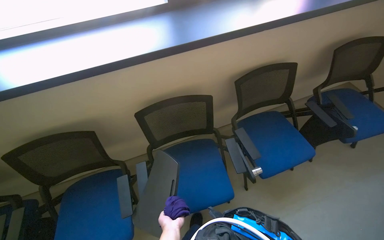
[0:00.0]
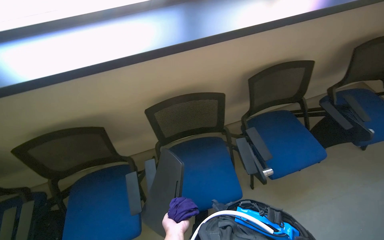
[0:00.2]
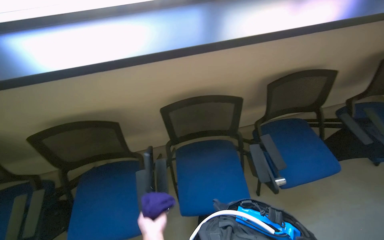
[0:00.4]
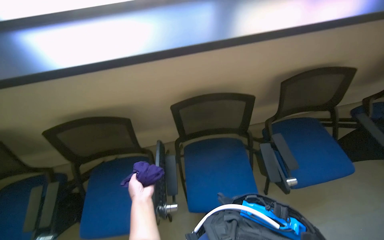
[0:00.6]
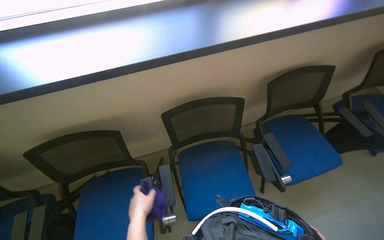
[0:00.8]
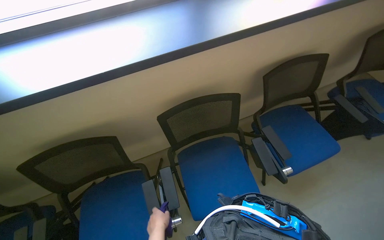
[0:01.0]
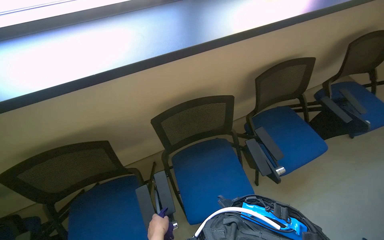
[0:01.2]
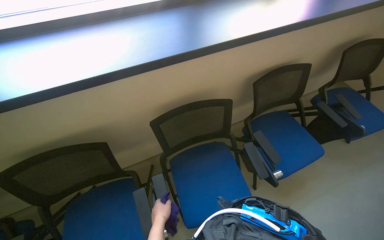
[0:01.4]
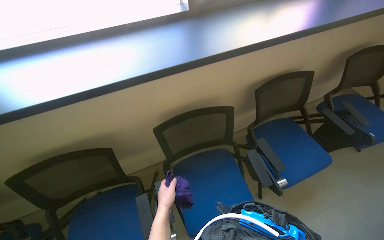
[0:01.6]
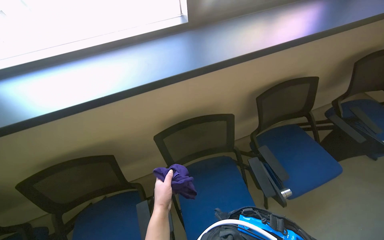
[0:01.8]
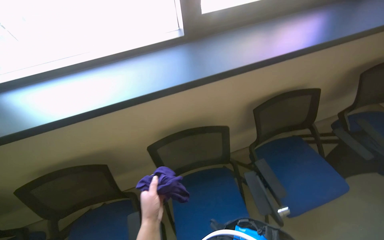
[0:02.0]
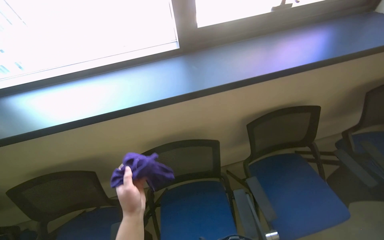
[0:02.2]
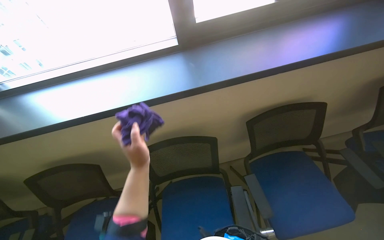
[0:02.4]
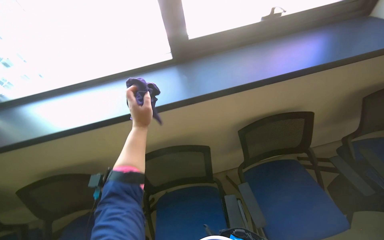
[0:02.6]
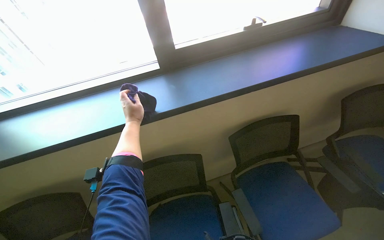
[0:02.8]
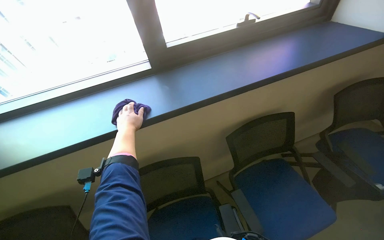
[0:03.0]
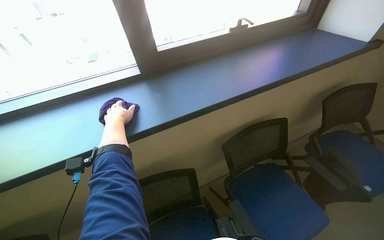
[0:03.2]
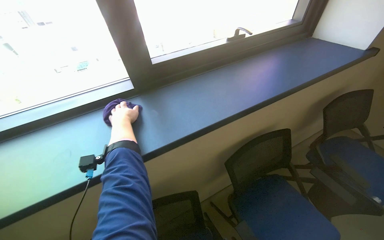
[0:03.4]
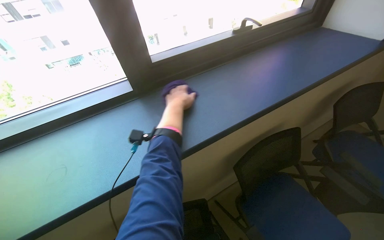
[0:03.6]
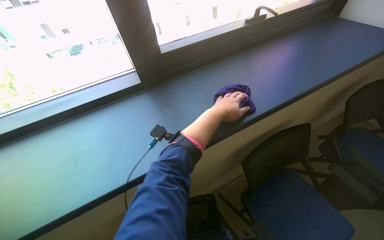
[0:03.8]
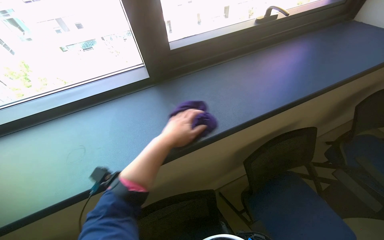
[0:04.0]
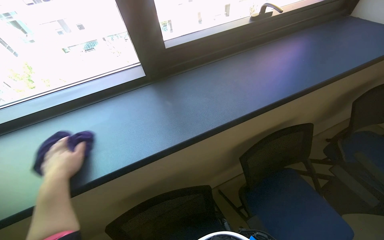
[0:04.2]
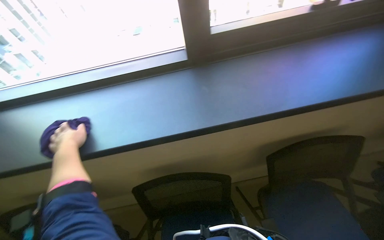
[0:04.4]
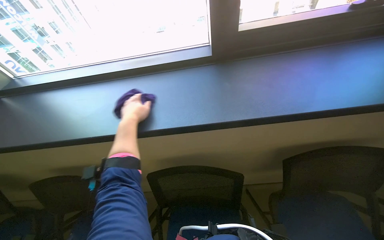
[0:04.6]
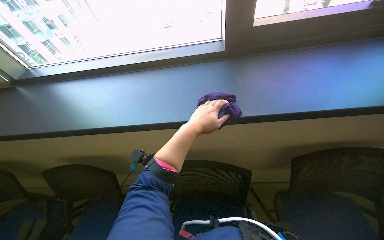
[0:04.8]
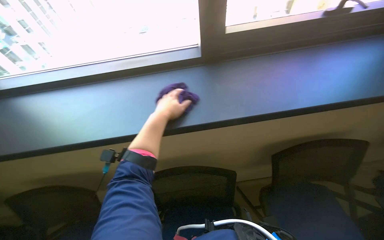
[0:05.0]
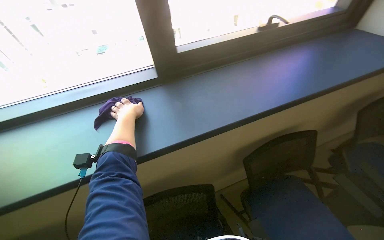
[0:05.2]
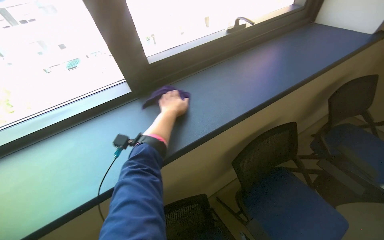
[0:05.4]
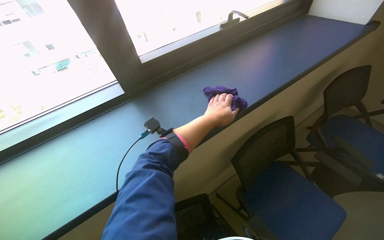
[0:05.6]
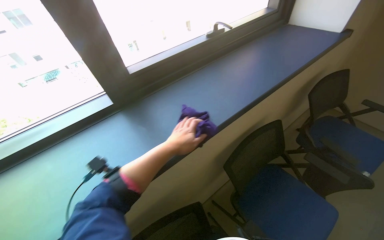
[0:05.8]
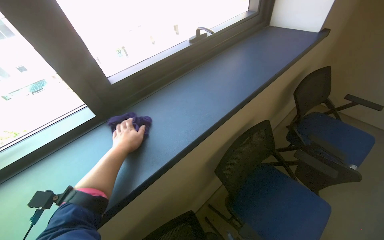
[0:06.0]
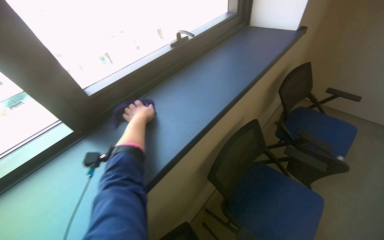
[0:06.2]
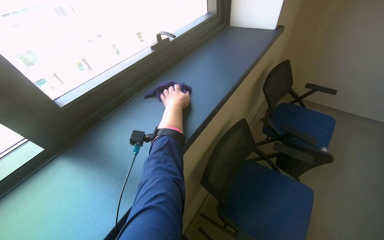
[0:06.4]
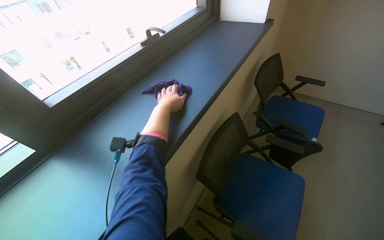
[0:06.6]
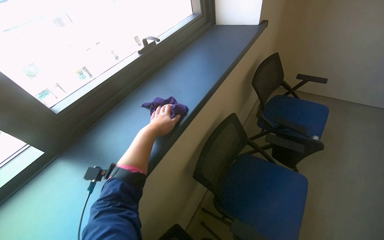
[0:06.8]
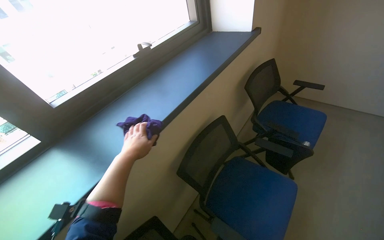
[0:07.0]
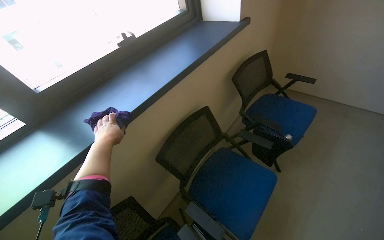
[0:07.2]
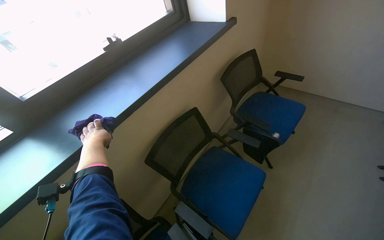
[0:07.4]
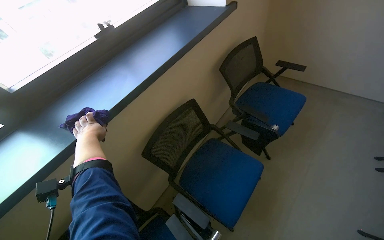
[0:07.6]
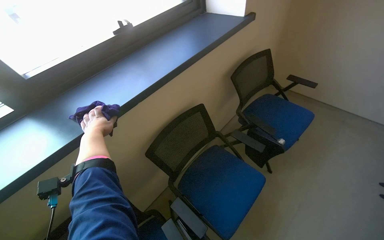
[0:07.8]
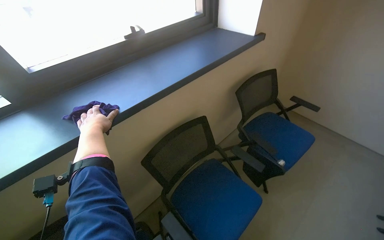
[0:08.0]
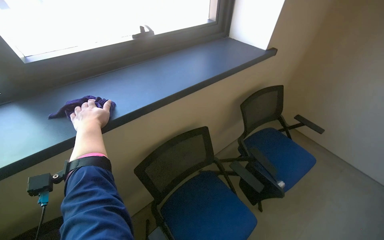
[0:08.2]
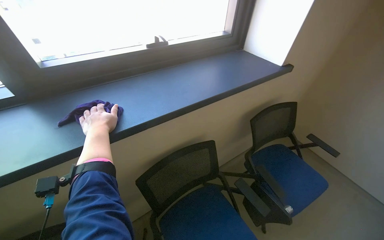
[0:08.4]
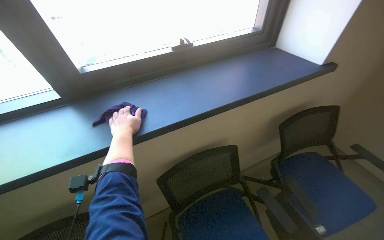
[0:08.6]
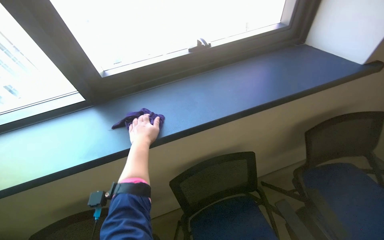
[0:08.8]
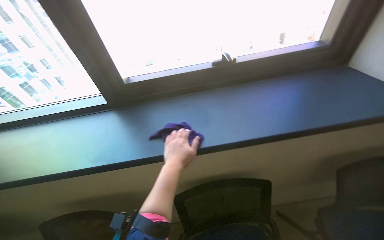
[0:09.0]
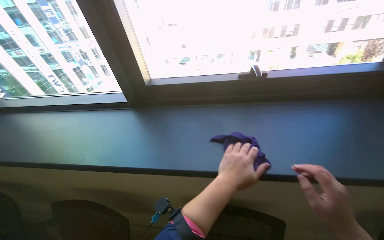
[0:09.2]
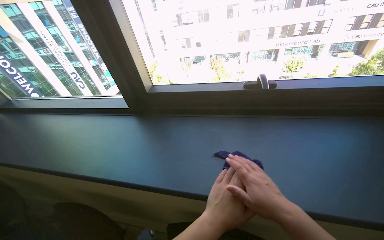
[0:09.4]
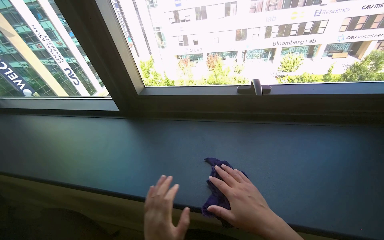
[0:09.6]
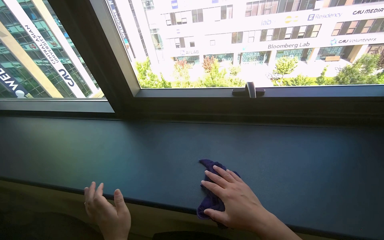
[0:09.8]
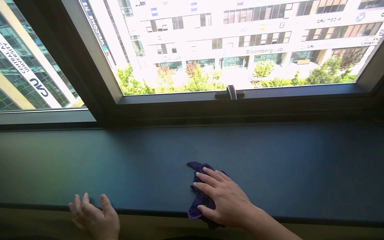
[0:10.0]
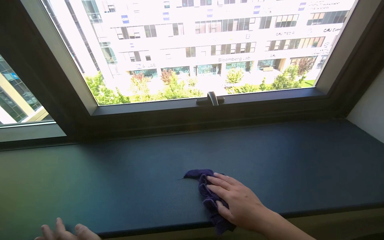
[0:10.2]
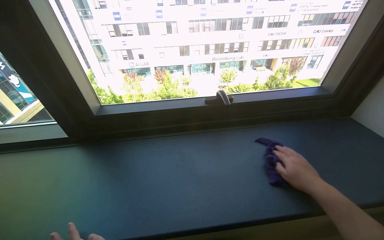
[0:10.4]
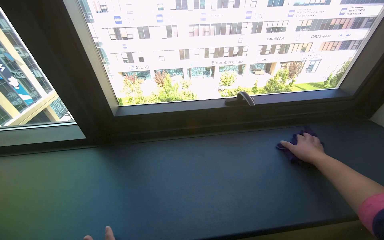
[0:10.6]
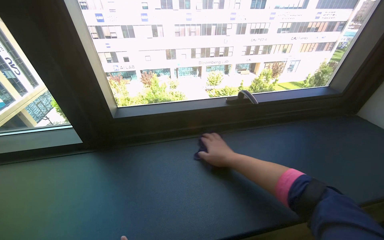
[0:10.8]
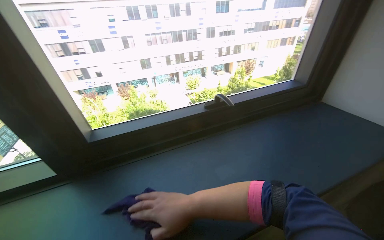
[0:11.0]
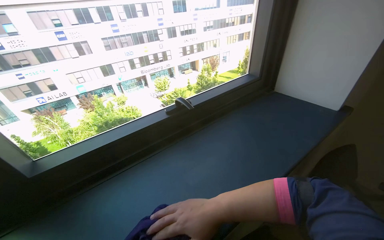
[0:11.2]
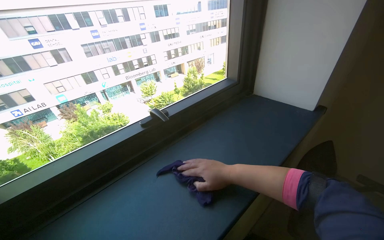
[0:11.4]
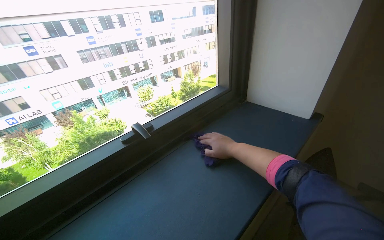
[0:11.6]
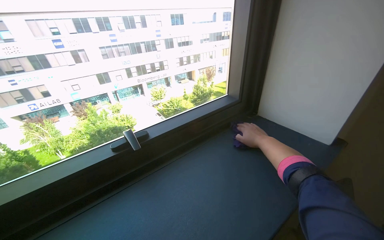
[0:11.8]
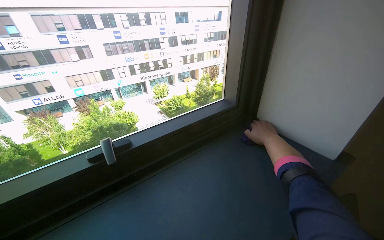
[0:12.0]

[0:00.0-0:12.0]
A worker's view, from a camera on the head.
Job: wiping surfaces.
The whole recording: Wiping window sill. The worker wipes the window sill and frame with a purple cloth.
0:01.6 to 0:03.0: The wearer looks roughly 15 degrees further upward. The left hand shifts some 40 cm up the picture.
0:03.0 to 0:04.4: The left hand travels to the right and back again, roughly 20 cm each way.
0:04.4 to 0:06.0: The head turns to the right by roughly 30 degrees. The left hand travels farther from the camera by approximately 15 cm, and reaches roughly 50 cm to the right, then returns.
0:07.6 to 0:09.0: The head rotates some 45 degrees to the left.

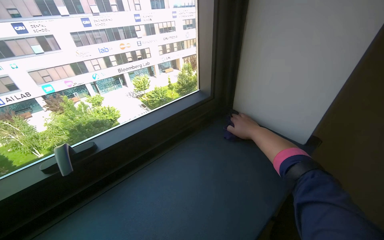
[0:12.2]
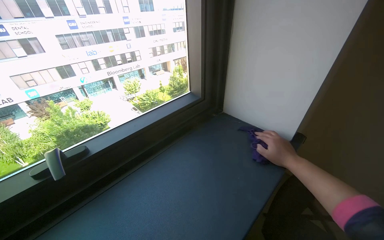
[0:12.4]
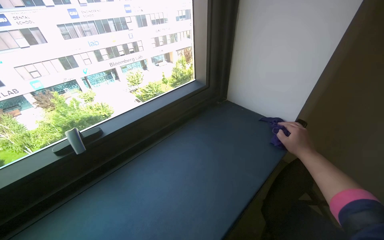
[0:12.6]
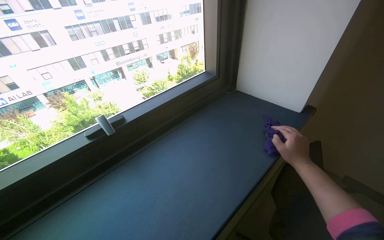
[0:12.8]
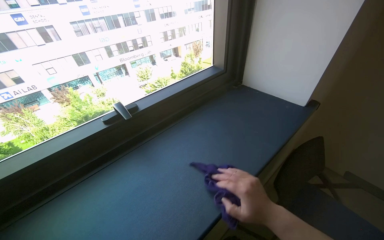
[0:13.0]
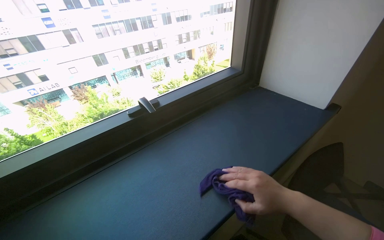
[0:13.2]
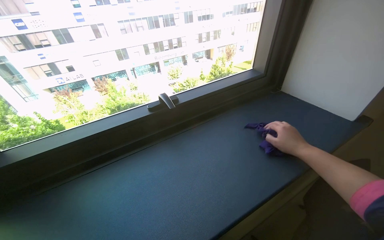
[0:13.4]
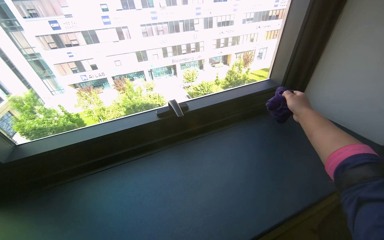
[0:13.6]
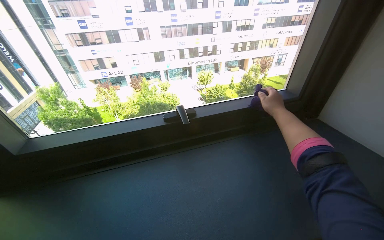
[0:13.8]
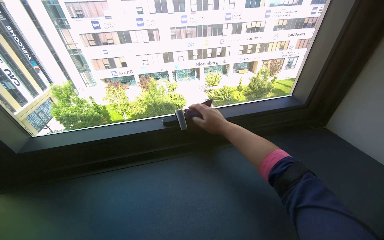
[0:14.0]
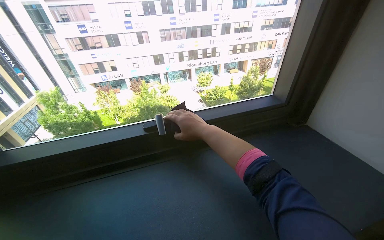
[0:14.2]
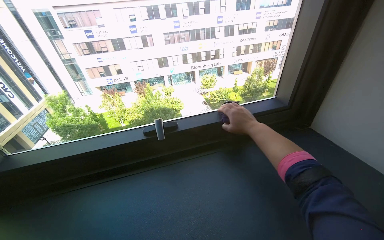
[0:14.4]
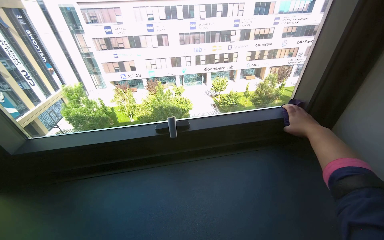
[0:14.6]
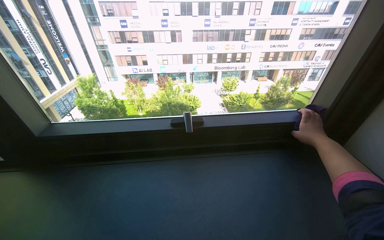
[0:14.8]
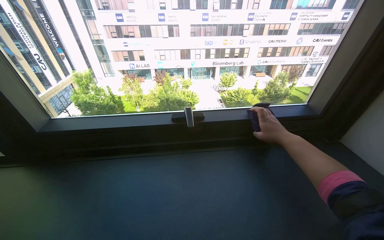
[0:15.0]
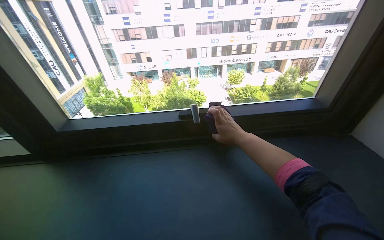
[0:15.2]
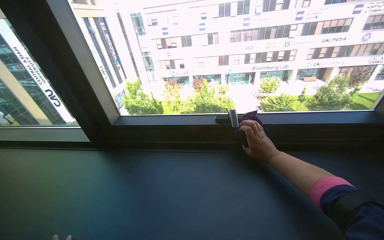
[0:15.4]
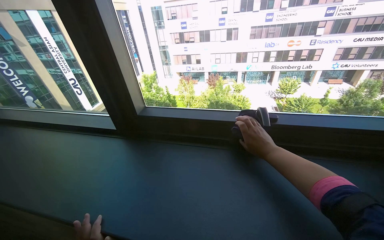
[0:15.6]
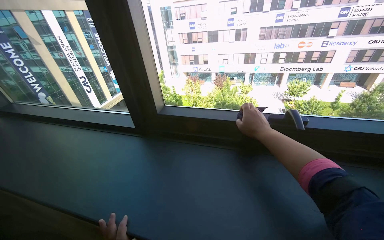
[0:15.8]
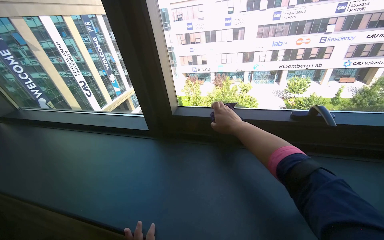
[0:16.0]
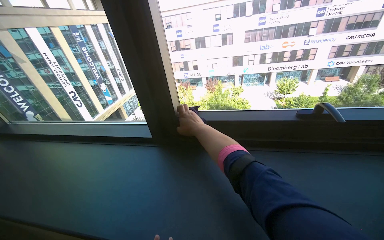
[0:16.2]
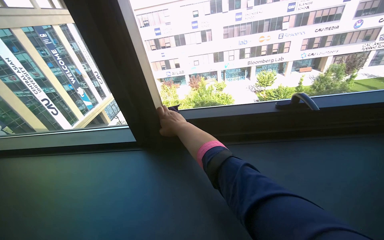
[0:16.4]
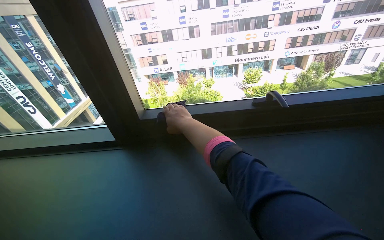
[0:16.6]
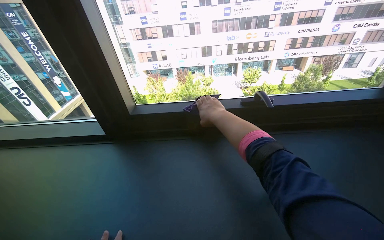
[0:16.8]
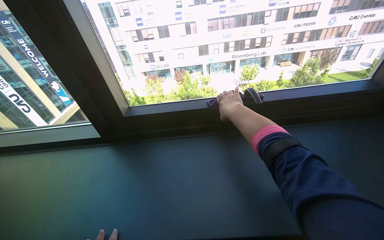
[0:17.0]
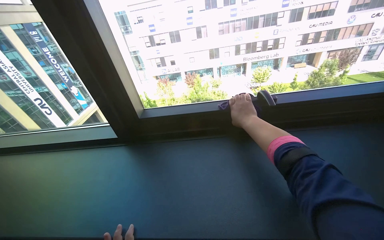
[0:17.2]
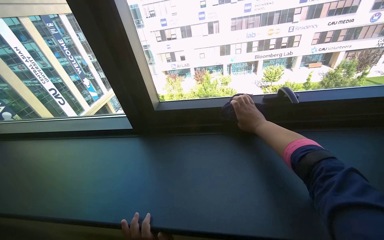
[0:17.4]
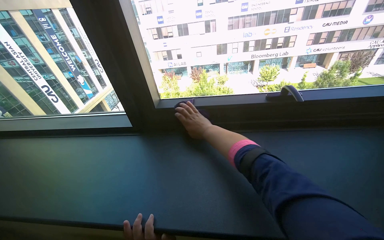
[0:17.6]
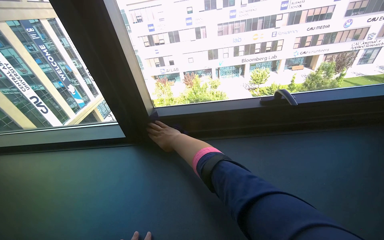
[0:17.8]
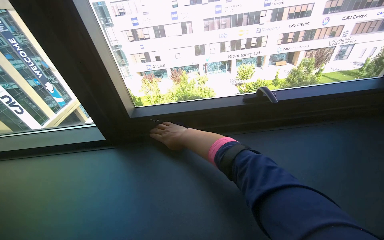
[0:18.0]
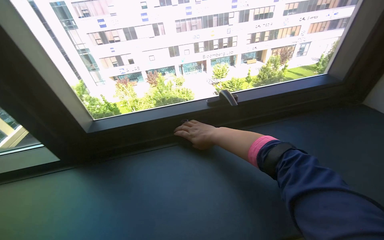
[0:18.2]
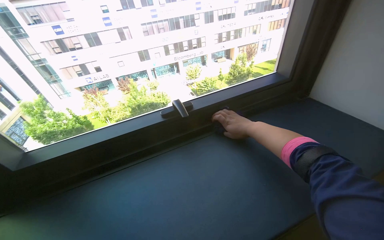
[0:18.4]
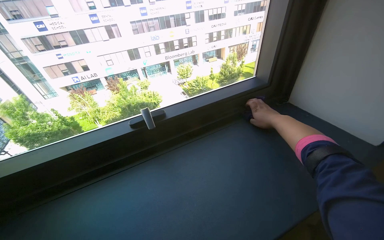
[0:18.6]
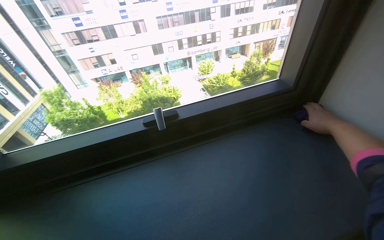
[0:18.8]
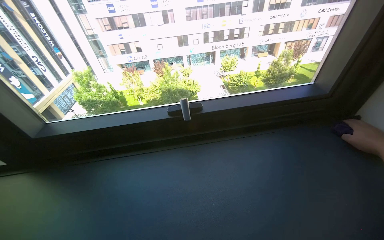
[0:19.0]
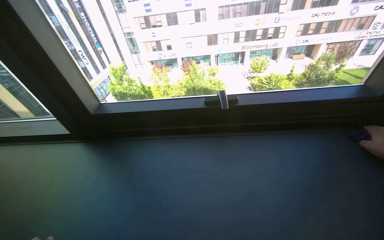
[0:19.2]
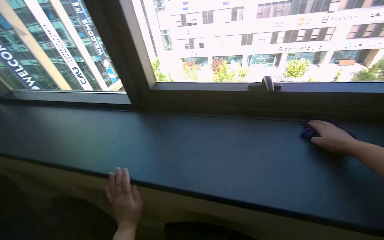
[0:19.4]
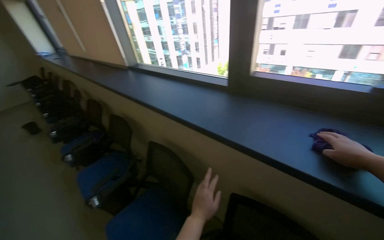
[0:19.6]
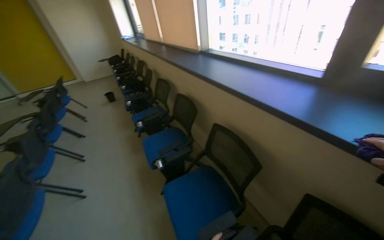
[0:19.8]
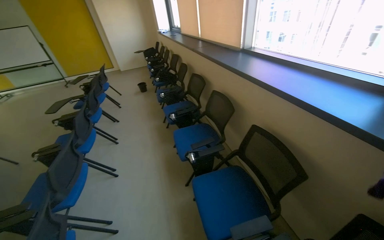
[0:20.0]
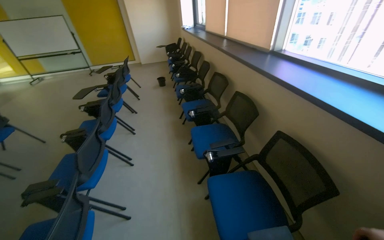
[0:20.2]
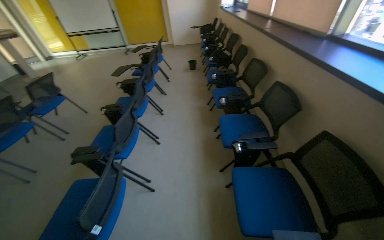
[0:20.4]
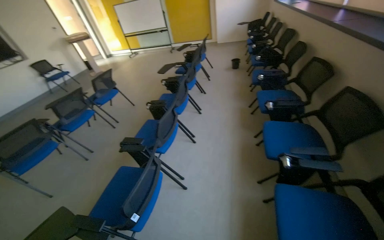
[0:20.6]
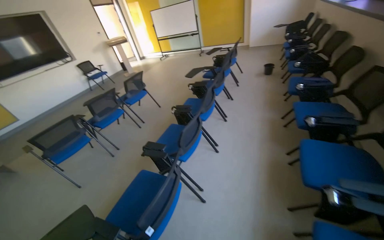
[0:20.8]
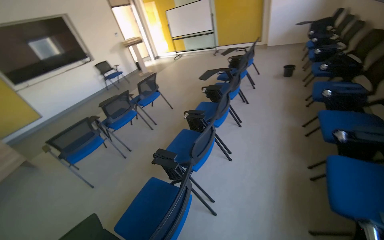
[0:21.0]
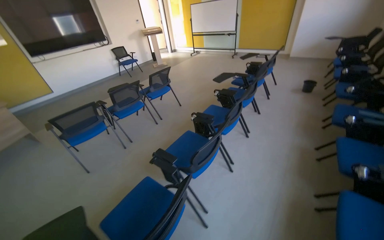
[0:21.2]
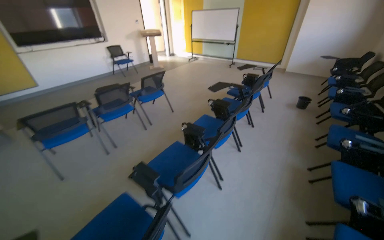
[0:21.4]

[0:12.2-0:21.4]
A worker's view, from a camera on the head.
Job: wiping surfaces.
The whole recording: Wiping window sill. The worker wipes the window sill and frame with a purple cloth.
0:12.2 to 0:13.8: The head rotates about 25 degrees to the left. The right hand reaches roughly 20 cm down the picture, then returns.
0:15.2 to 0:16.8: The right hand goes left and right, about 30 cm each way, reversing 2 times.
